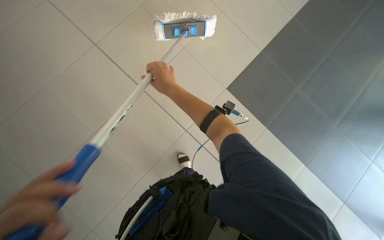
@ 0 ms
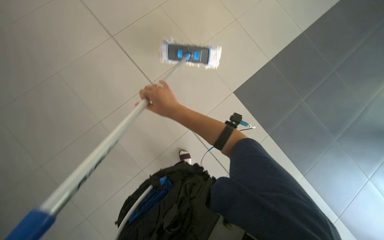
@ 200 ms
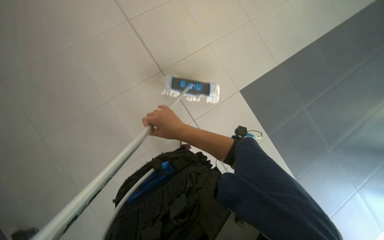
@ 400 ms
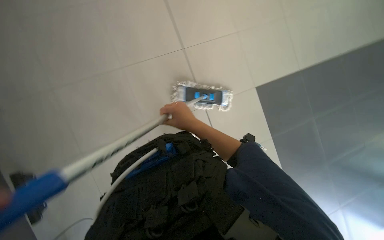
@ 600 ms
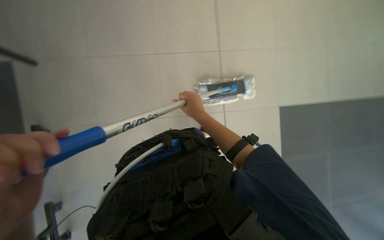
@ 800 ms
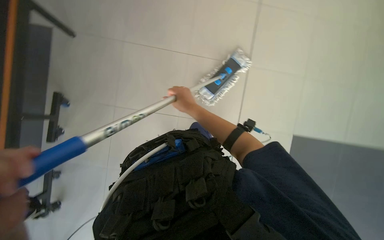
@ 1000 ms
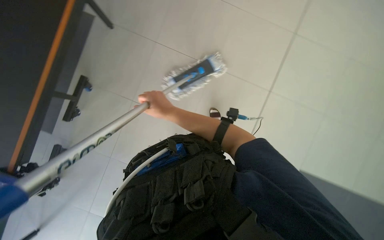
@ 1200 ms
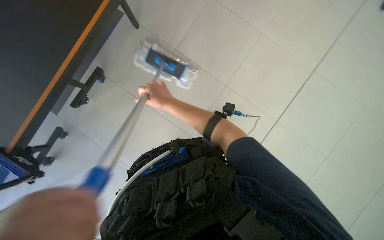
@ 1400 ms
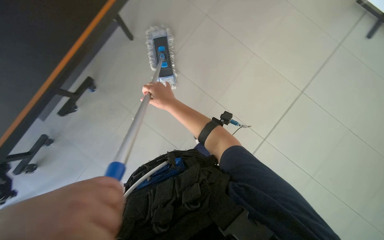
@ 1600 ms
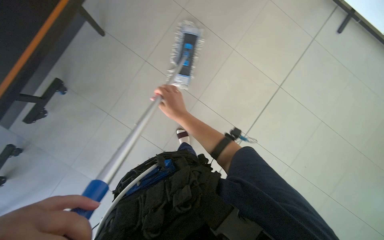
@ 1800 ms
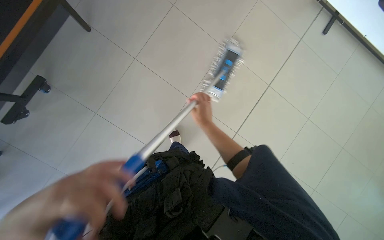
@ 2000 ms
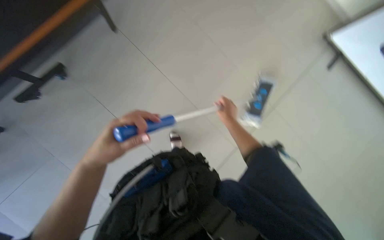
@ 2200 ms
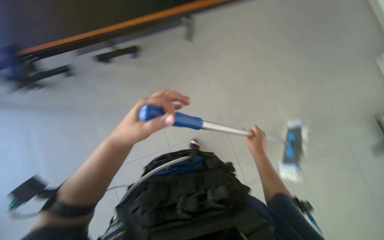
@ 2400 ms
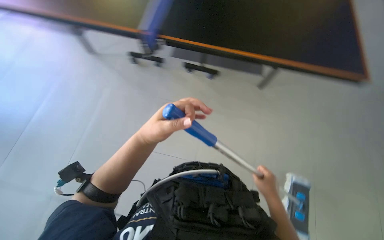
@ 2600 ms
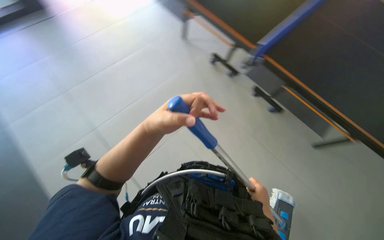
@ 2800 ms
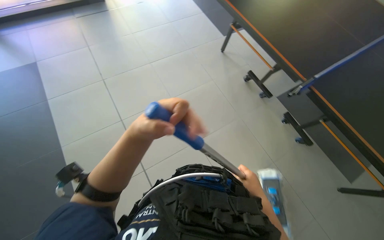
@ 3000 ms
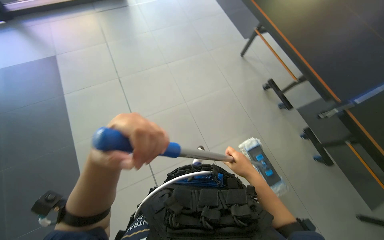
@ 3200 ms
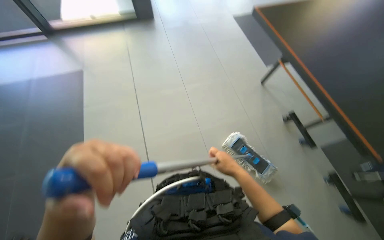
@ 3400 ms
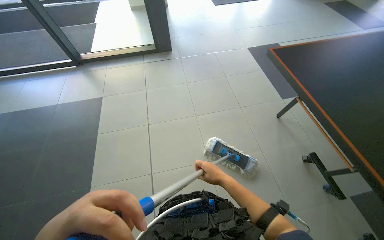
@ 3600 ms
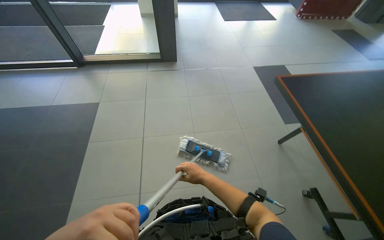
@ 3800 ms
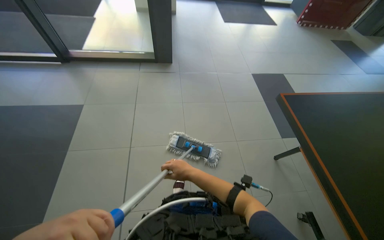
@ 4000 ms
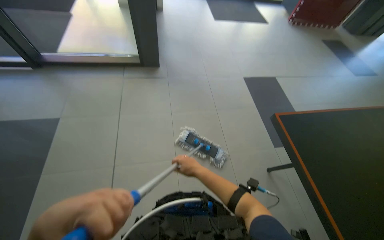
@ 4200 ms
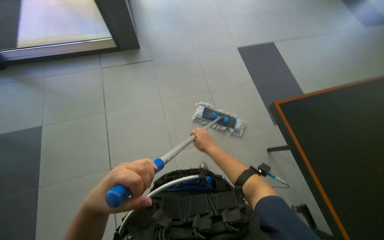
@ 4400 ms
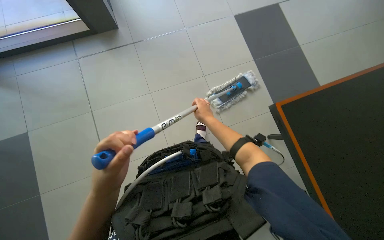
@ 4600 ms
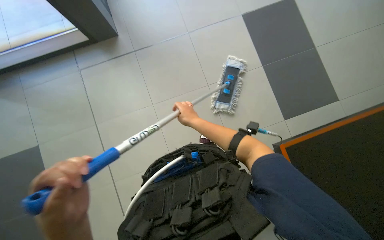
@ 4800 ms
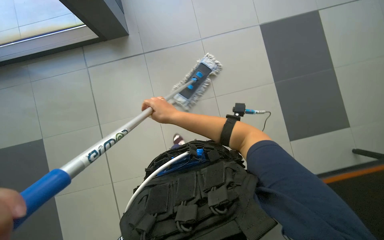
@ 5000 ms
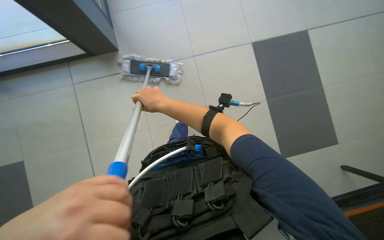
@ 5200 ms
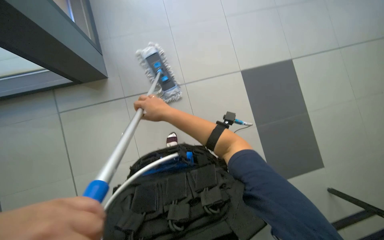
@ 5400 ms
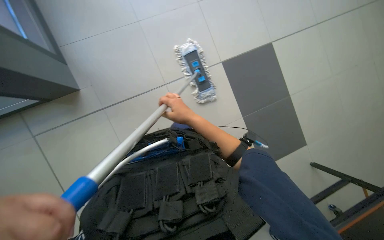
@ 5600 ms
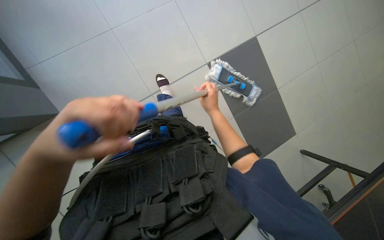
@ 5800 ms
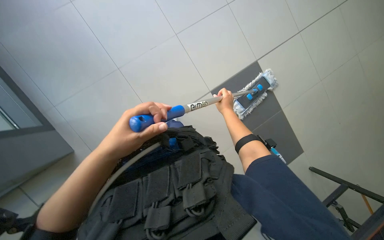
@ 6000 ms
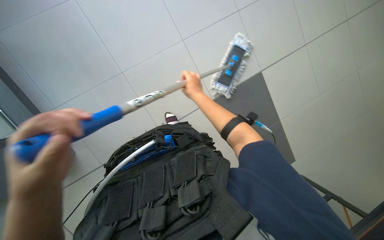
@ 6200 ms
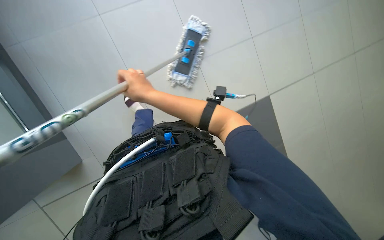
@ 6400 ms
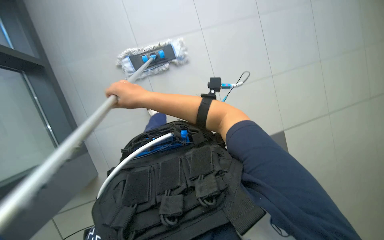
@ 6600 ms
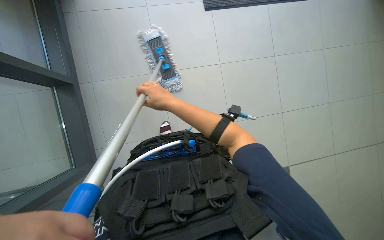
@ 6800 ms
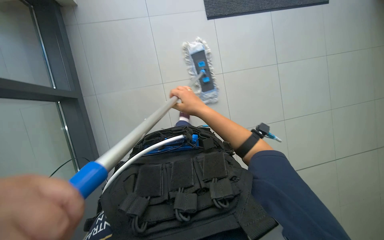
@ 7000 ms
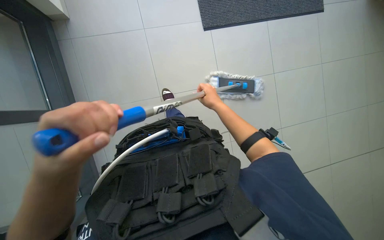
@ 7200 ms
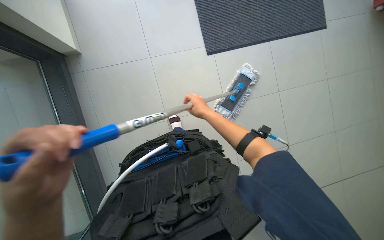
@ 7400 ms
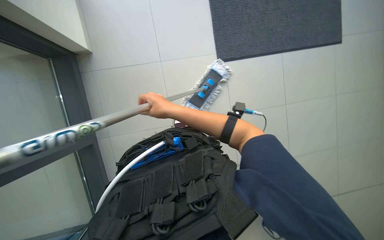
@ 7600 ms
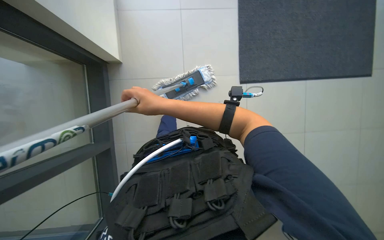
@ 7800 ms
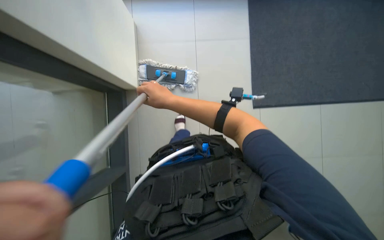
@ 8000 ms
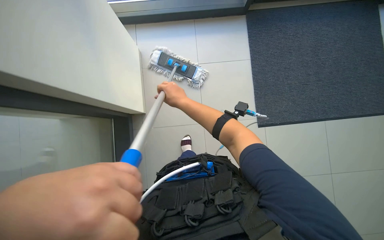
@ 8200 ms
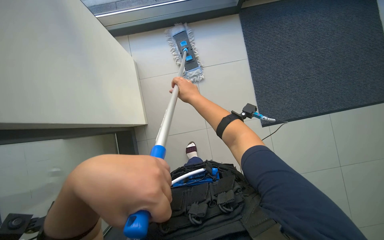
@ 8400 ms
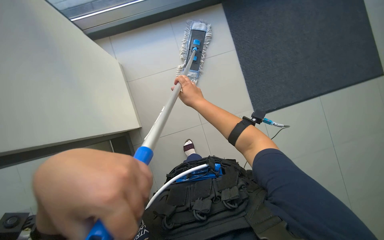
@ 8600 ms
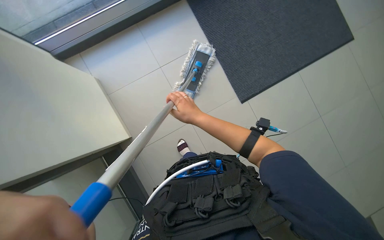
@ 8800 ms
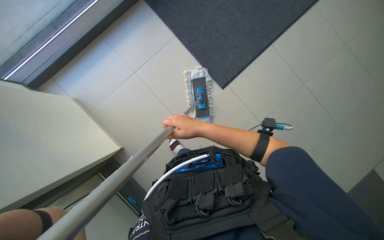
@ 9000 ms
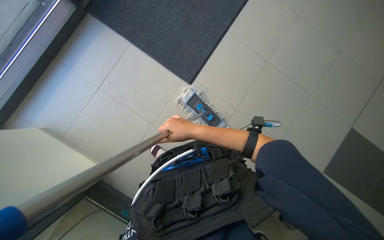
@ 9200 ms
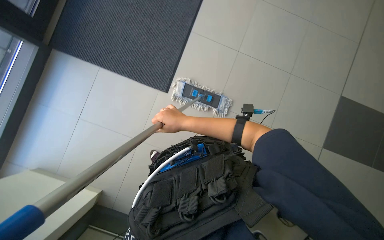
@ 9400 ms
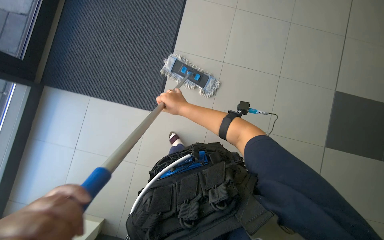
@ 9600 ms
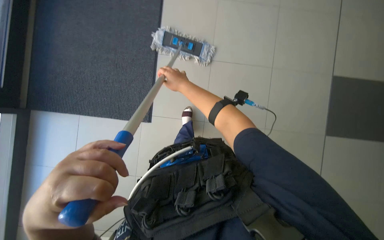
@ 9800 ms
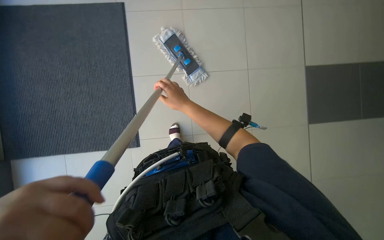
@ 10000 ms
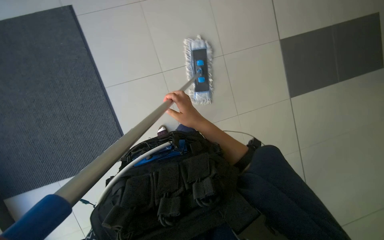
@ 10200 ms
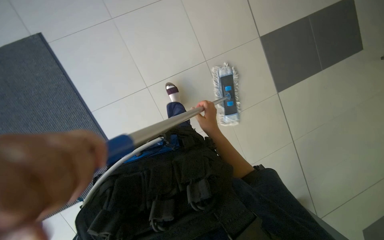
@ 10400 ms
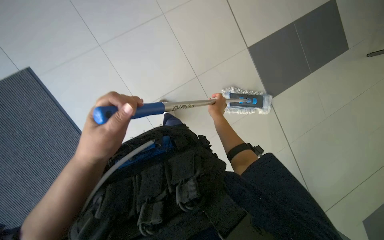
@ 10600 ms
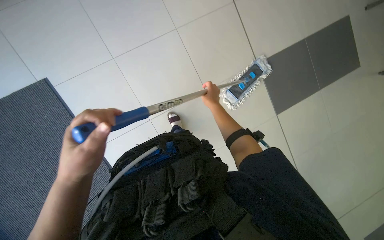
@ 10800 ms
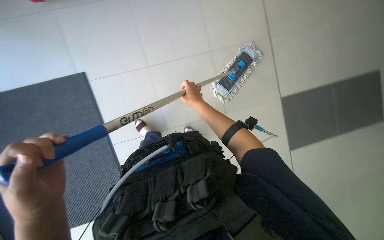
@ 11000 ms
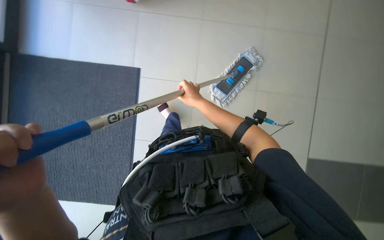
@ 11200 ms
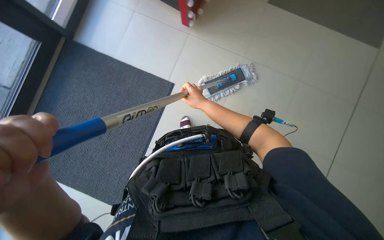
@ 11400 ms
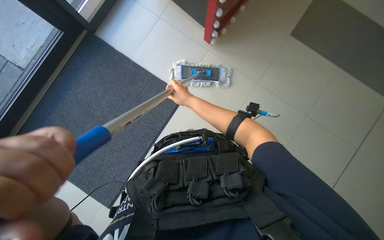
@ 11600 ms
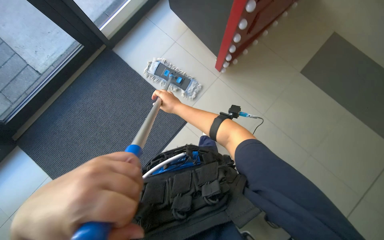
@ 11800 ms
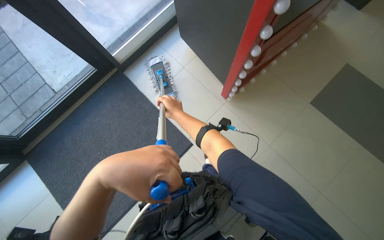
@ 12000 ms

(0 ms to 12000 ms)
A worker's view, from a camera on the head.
Job: mopping floor.
The whole recording: Mopping floor. The worker mops the floor with a long-handled mop.
0 ms - 1600 ms: The wearer looks about 20 degrees further upward. The right hand goes down the picture and returns, about 10 cm each way.
1600 ms - 3000 ms: The right hand moves down the picture and to the right, about 35 cm.
4400 ms - 6000 ms: The camera pitches upward, by some 20 degrees. The right hand moves farther from the camera and up the picture, about 30 cm, and moves roughly 15 cm to the left and comes back.
6000 ms - 7600 ms: The right hand moves left and right over roughly 25 cm, changing direction 2 times.
7600 ms - 9000 ms: The view tips upward by some 15 degrees. The scene turns about 25 degrees counterclockwise in the picture.
9000 ms - 10400 ms: The camera is carried some 50 cm. The scene turns about 40 degrees counterclockwise in the picture.

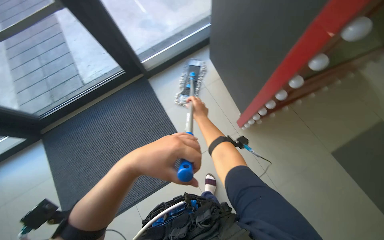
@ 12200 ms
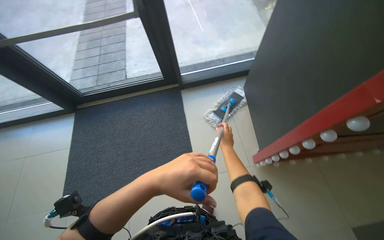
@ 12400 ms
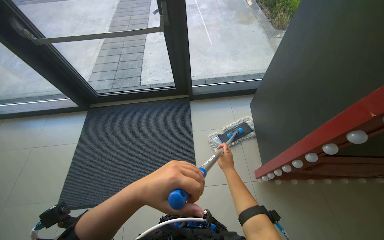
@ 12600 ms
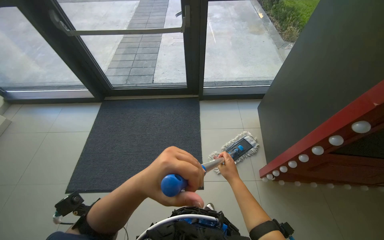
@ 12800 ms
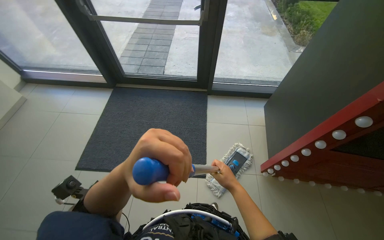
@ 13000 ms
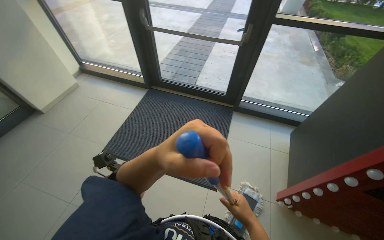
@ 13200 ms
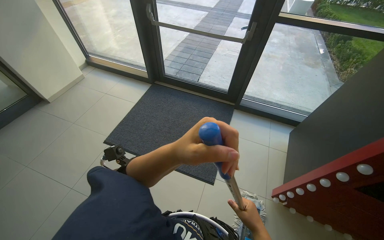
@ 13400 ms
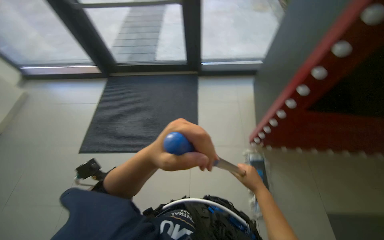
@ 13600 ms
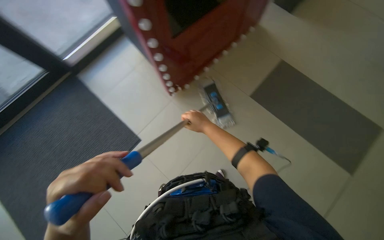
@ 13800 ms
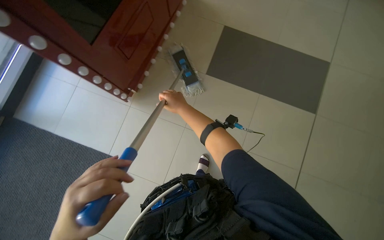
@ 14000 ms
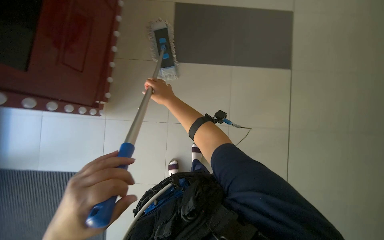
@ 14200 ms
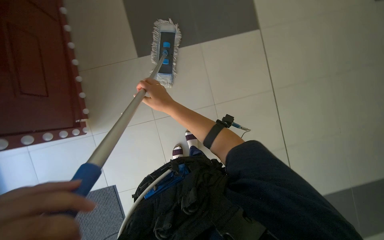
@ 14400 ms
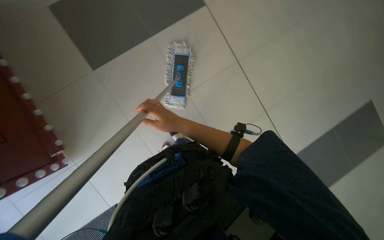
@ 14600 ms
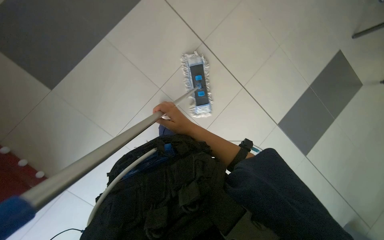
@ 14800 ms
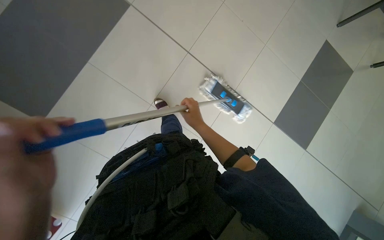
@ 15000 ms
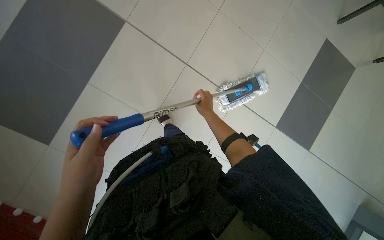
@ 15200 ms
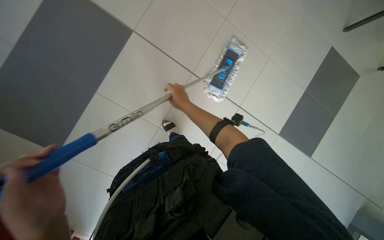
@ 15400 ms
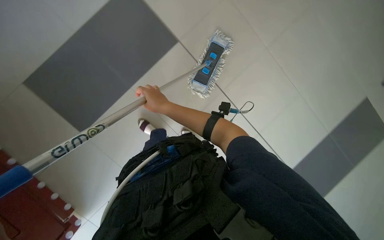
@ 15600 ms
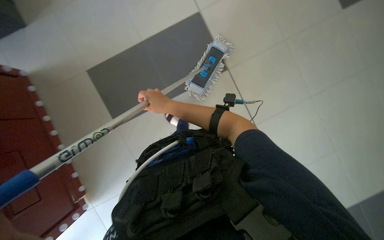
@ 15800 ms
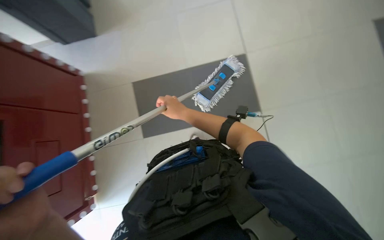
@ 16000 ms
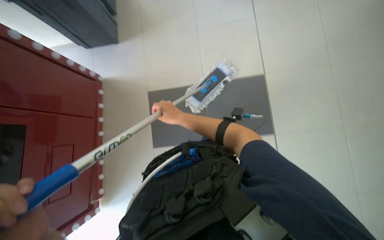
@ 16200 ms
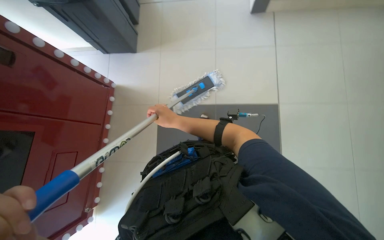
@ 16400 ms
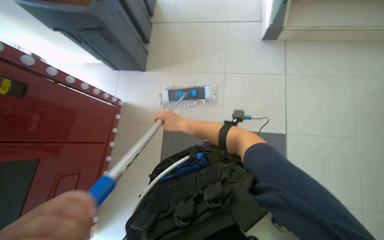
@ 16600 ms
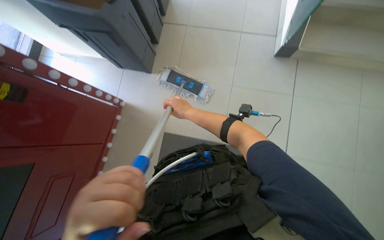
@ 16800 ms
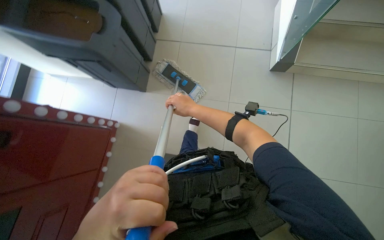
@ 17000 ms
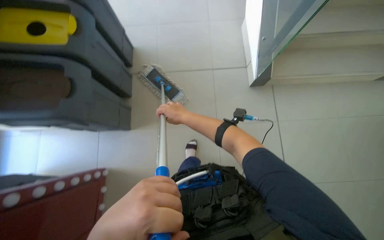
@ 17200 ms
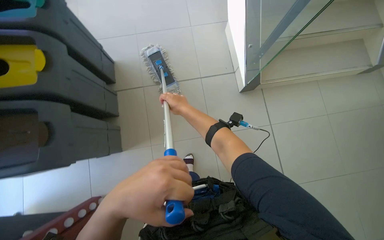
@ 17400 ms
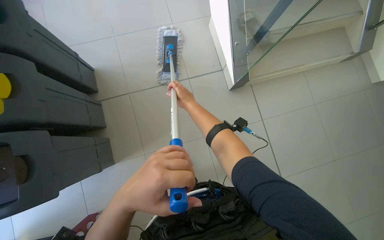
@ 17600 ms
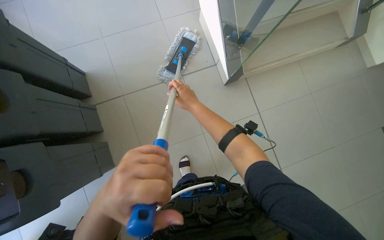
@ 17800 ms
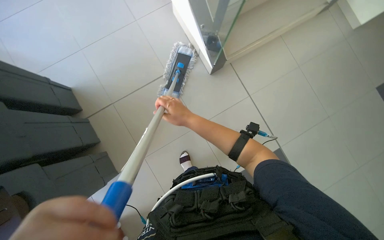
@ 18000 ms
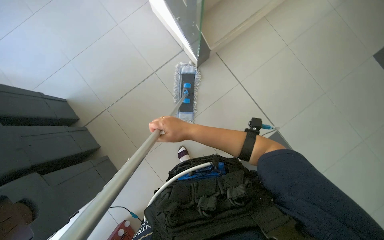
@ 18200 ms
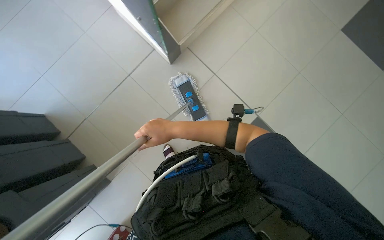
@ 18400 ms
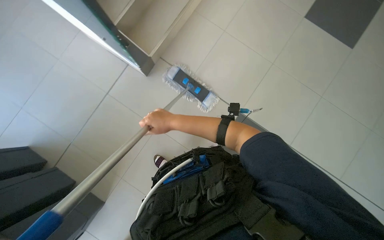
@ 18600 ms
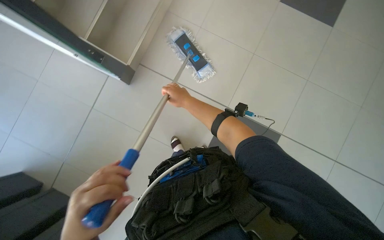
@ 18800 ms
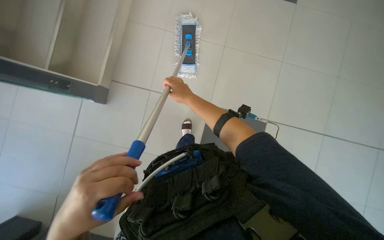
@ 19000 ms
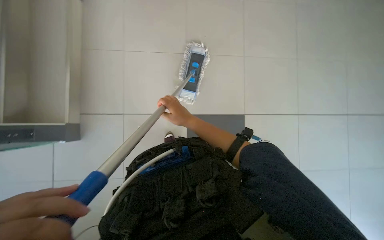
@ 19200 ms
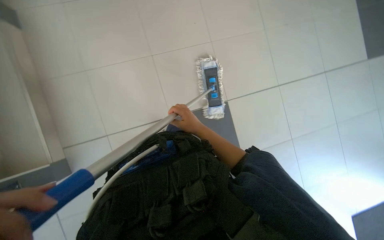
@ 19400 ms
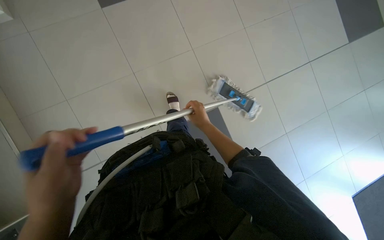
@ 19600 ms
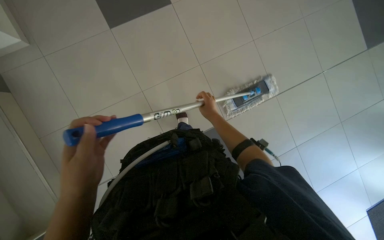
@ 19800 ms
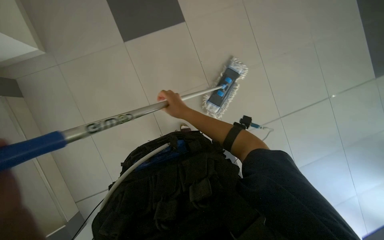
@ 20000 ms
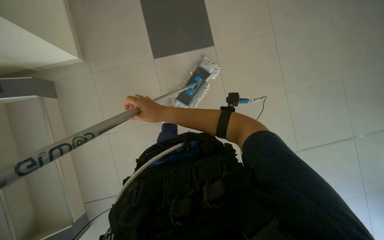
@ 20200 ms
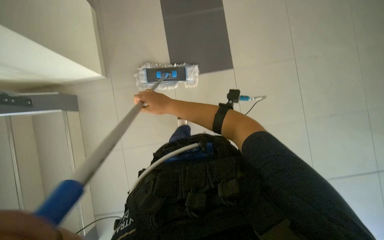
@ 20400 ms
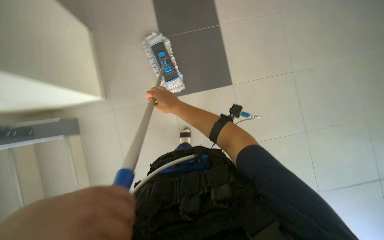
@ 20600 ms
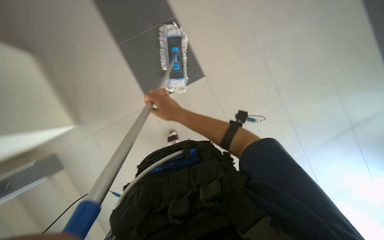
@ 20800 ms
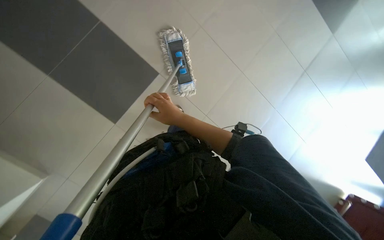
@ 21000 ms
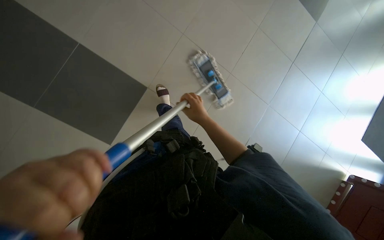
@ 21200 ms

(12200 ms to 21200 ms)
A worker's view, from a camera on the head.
Job: mopping floor.
The whole recording: Mopping floor. The worker mops the floor with a long-handled mop.
15200 ms - 16600 ms: The wearer looks some 10 degrees further upward. The right hand moves to the left, approximately 15 cm.
16600 ms - 18200 ms: The scene turns some 50 degrees counterclockwise in the picture.
18200 ms - 19800 ms: The camera travels some 40 cm.
